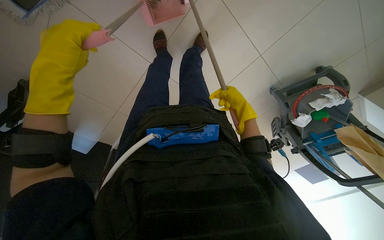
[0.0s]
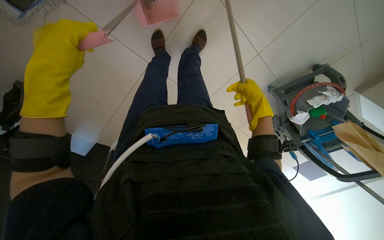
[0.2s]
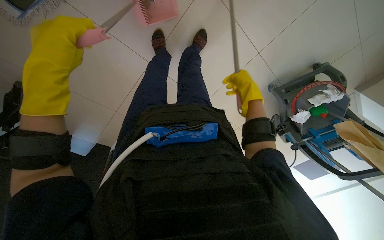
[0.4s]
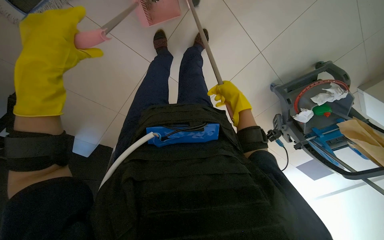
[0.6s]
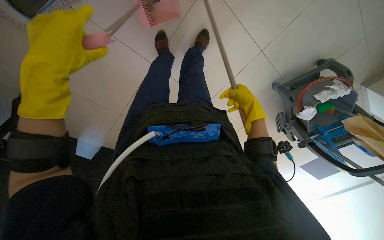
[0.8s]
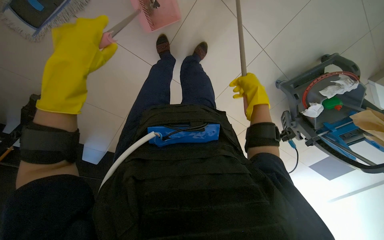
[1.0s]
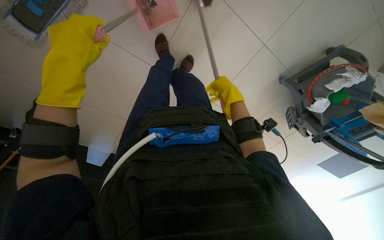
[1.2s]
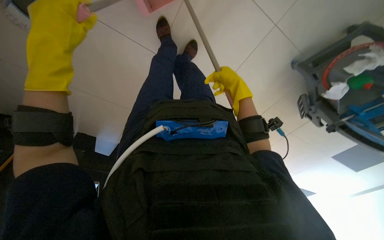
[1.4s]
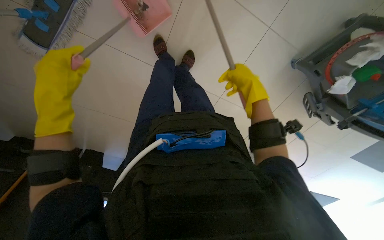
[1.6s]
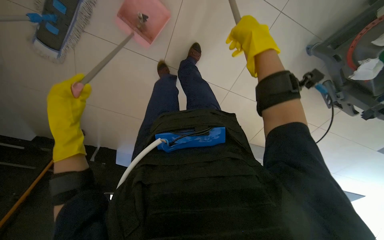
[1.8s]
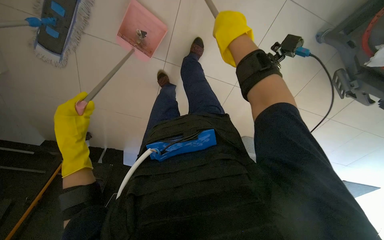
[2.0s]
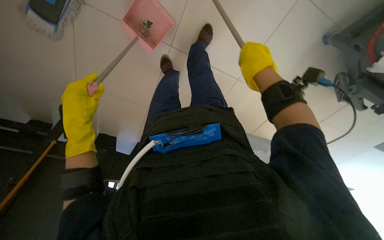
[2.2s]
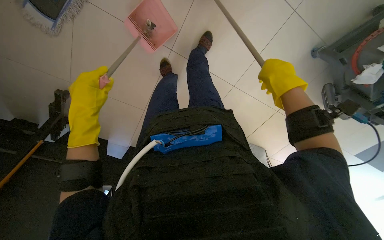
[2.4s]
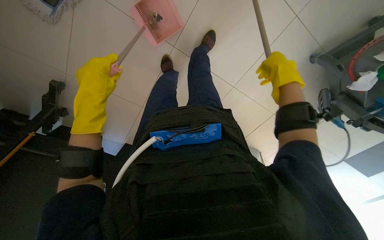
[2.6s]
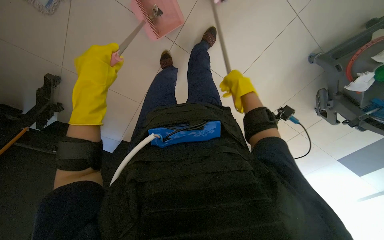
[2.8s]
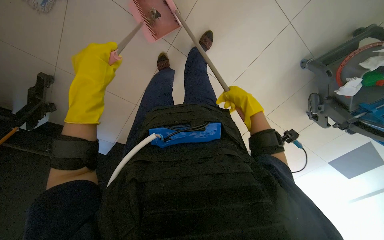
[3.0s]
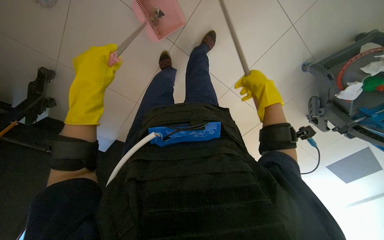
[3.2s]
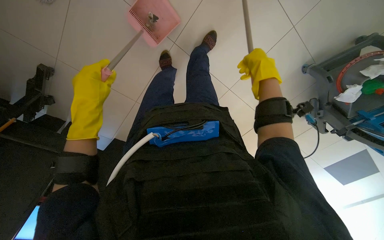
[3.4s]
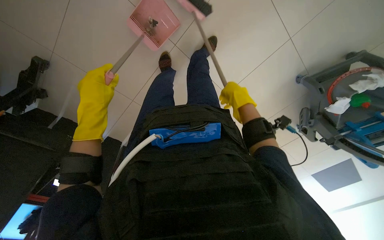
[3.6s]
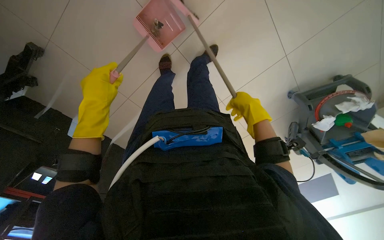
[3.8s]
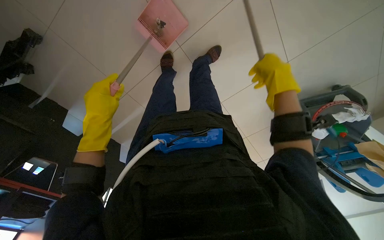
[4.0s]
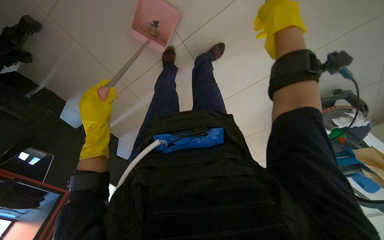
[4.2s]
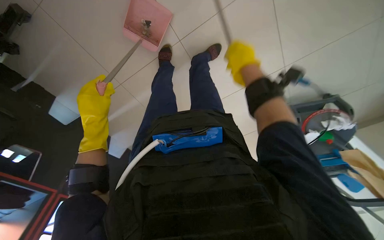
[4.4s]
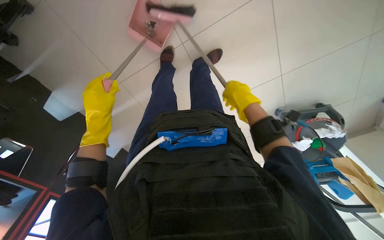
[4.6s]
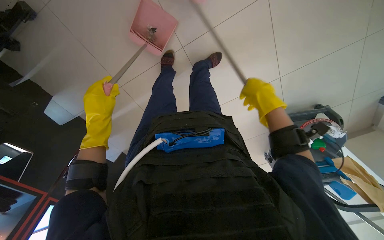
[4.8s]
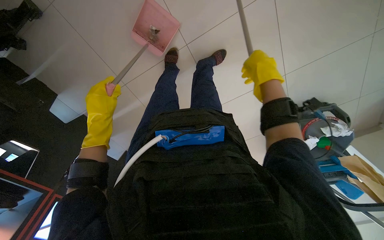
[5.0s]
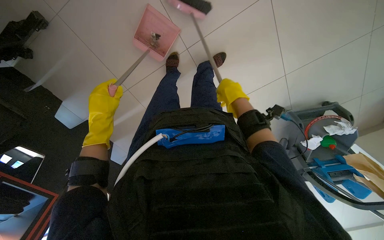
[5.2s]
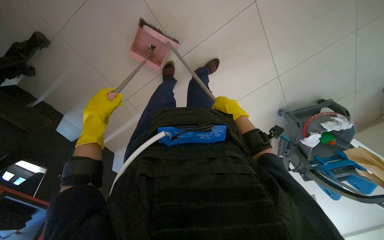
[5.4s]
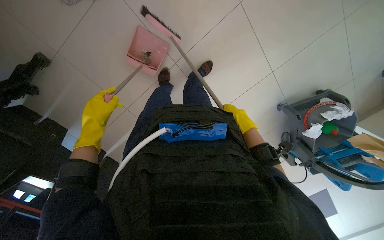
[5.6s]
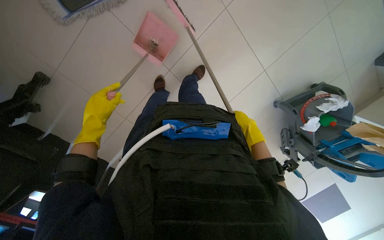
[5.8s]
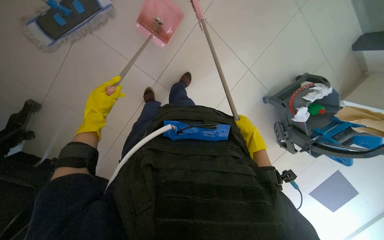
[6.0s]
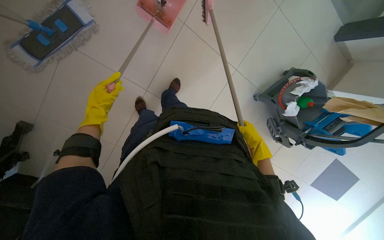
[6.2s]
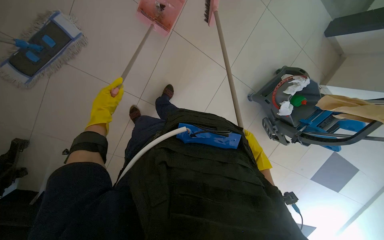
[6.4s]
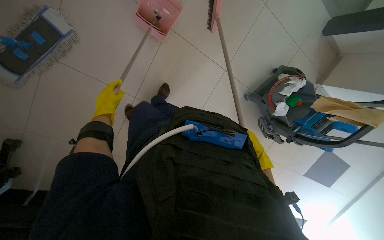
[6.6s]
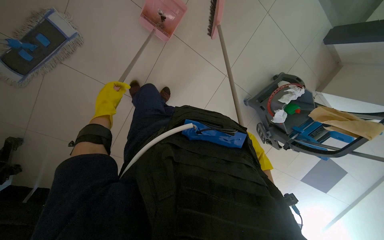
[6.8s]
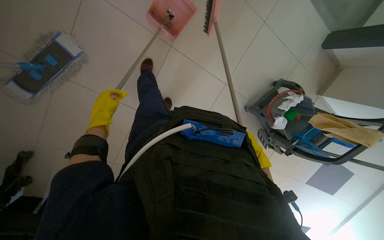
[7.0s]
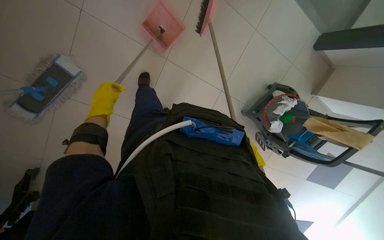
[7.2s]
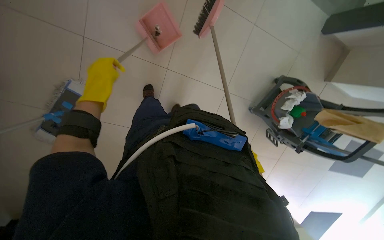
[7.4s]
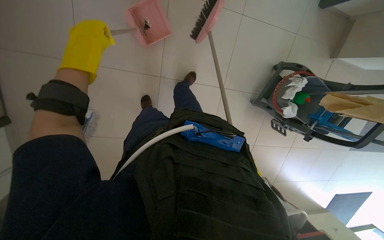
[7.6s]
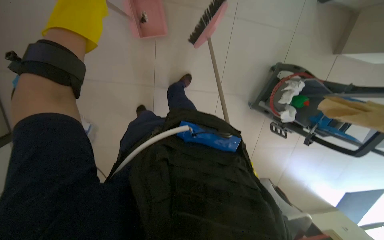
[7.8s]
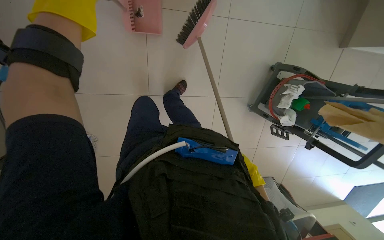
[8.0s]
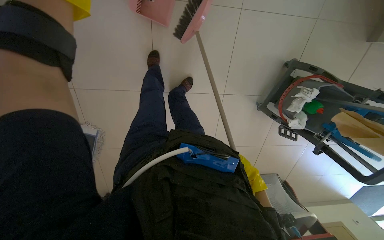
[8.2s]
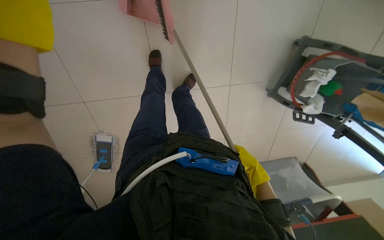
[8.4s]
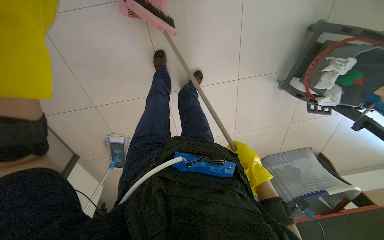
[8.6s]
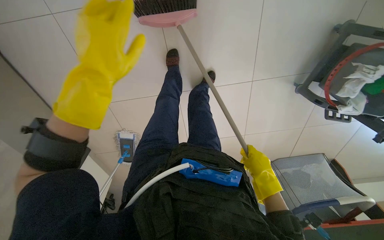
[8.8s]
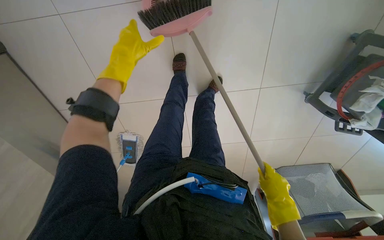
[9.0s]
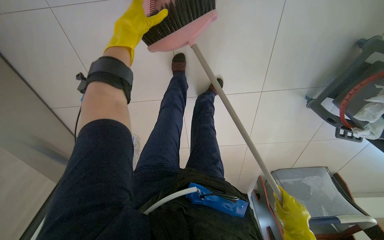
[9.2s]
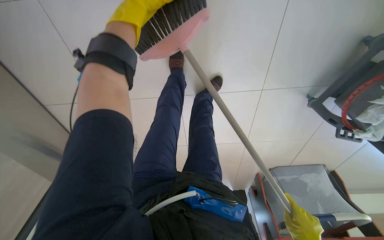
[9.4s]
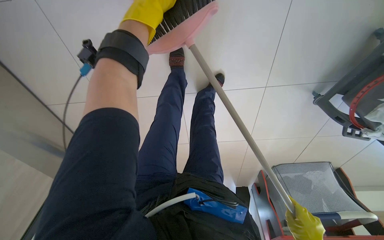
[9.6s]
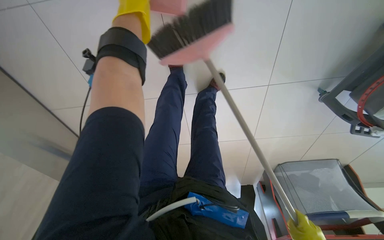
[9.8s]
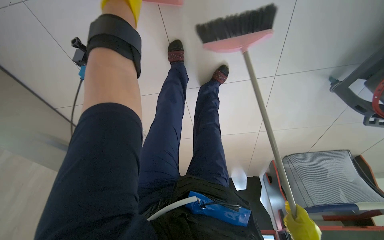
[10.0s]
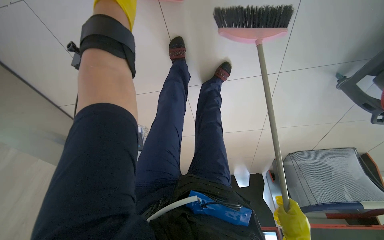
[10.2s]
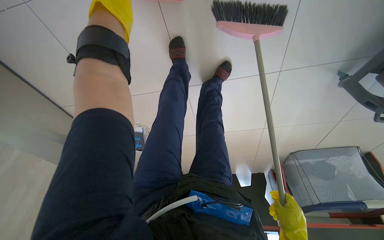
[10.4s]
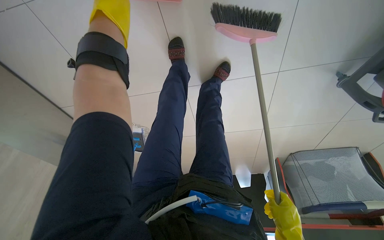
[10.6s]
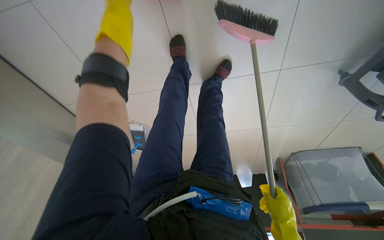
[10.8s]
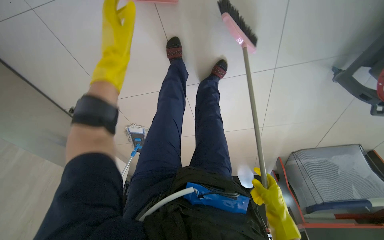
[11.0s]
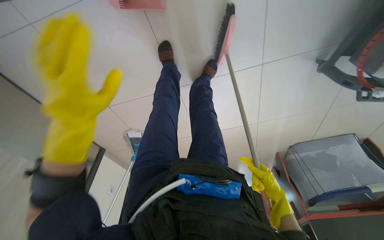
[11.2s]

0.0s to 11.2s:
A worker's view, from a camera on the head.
Job: sweeping floor.
The whole recording: Sweeping the floor. The worker sweeps the floor using a broom and dustpan.
0.0s to 1.6s: The right hand goes nearer and farther, about 15 cm each way, reversing 2 times.
1.6s to 3.2s: The left hand travels down the picture and back again, roughly 10 cm each way; the right hand moves nearer and farther over some 15 cm, changing direction 2 times.
3.2s to 4.8s: The left hand travels farther from the camera and down the picture by some 15 cm. Meanwhile the right hand reaches approximately 10 cm nearer to the camera, then returns.
4.8s to 6.4s: Everything in view rotates some 30 degrees counterclockwise. The right hand goes roughly 40 cm down the picture, to the right and farther from the camera.
6.4s to 8.0s: The camera is carried about 50 cm.
8.0s to 9.6s: The head travels about 50 cm. The view swings some 20 degrees to the left. The wearer looks some 25 degrees further downward.
9.6s to 11.2s: The left hand heads down the picture, covering some 25 cm.

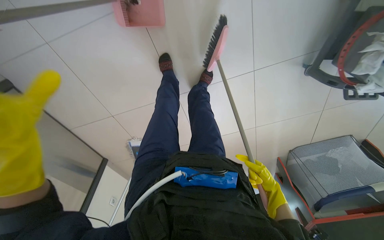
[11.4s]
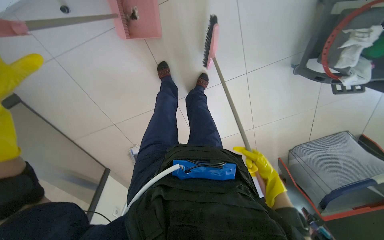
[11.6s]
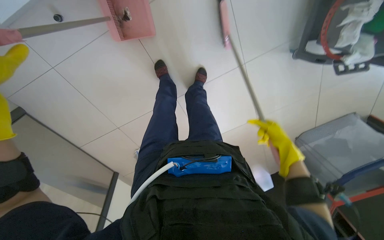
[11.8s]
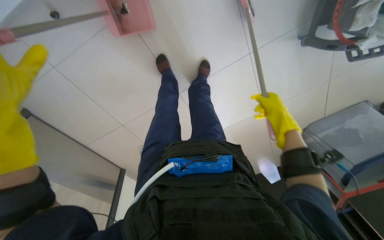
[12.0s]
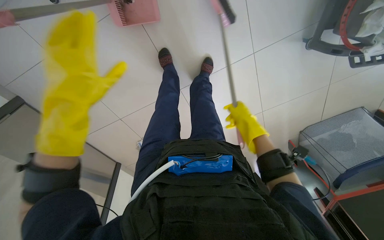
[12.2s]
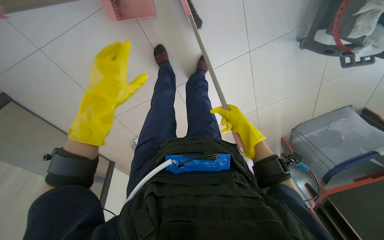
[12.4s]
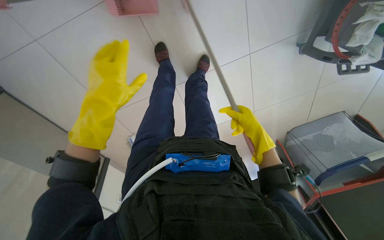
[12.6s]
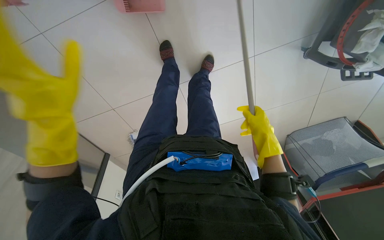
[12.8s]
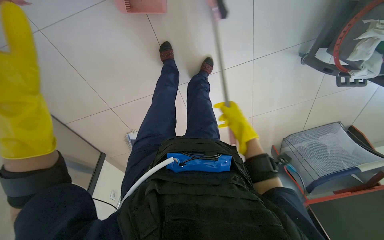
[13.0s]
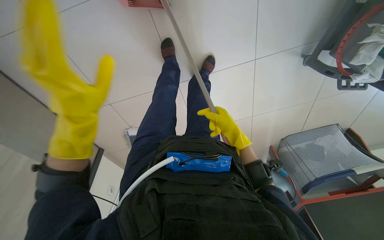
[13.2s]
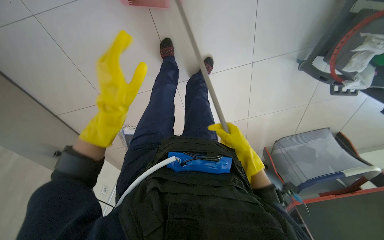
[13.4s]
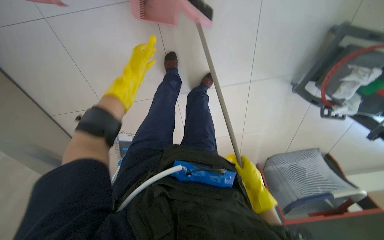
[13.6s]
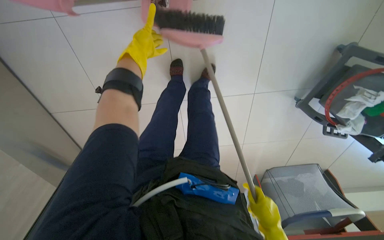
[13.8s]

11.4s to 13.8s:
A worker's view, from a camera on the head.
Job: sweeping floor.
The whole recording: Sweeping the floor. The worker sweeps the floor using a broom and dustpan.
11.4s to 12.6s: The right hand heads up the picture, covering some 10 cm.
12.6s to 13.8s: The right hand moves down the picture and nearer to the camera, some 20 cm, while the left hand travels up the picture and farther from the camera by approximately 20 cm.

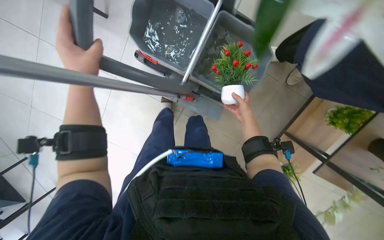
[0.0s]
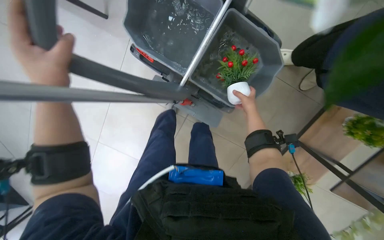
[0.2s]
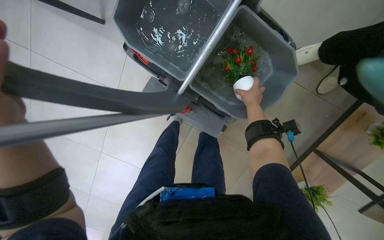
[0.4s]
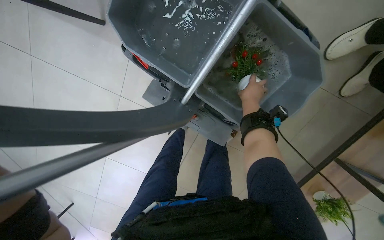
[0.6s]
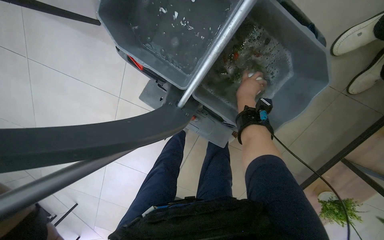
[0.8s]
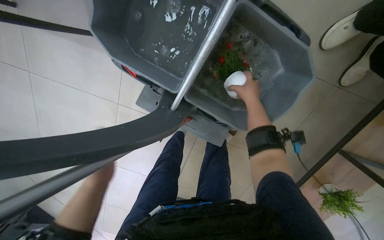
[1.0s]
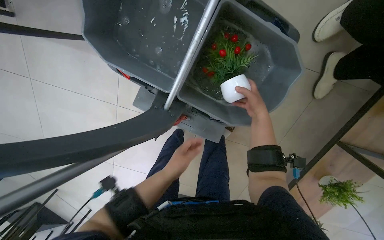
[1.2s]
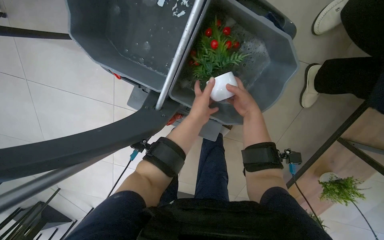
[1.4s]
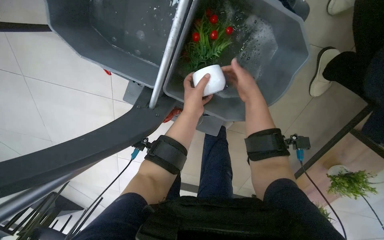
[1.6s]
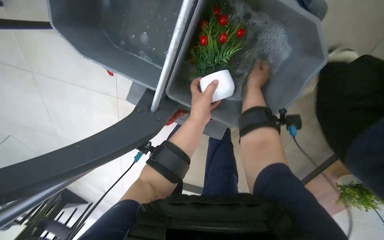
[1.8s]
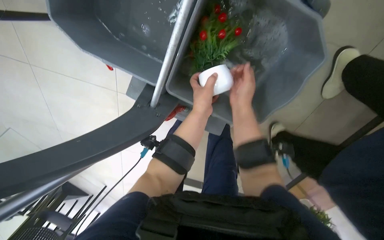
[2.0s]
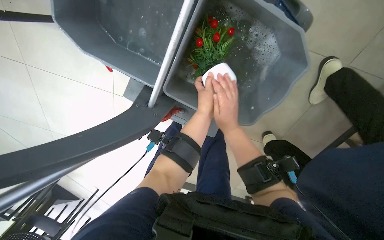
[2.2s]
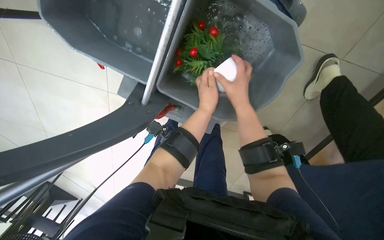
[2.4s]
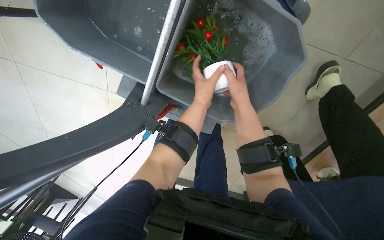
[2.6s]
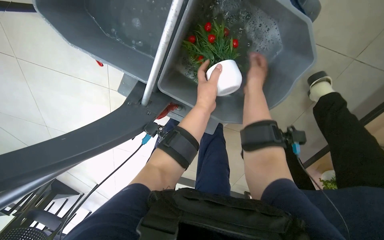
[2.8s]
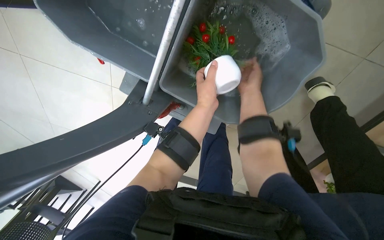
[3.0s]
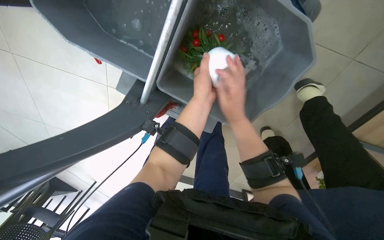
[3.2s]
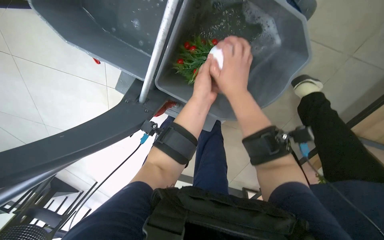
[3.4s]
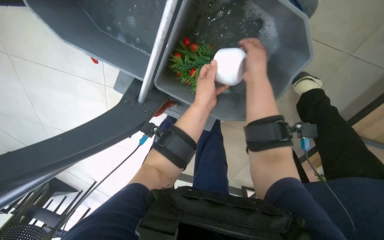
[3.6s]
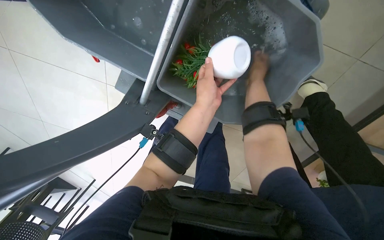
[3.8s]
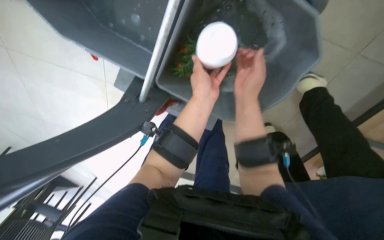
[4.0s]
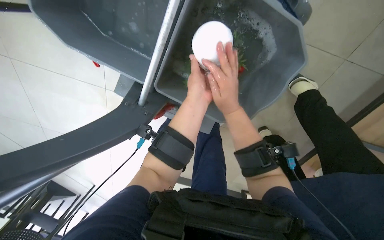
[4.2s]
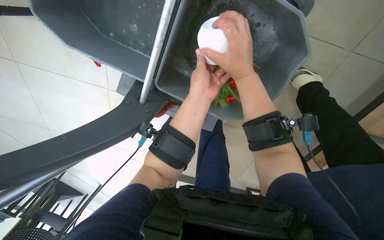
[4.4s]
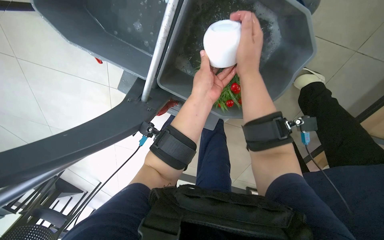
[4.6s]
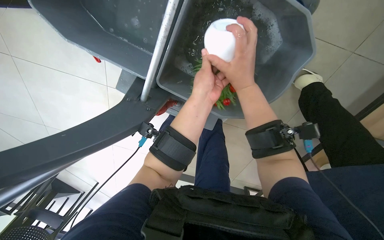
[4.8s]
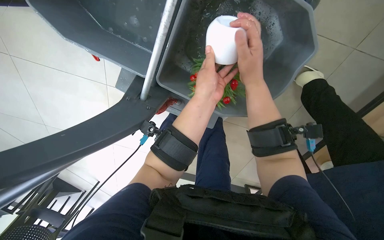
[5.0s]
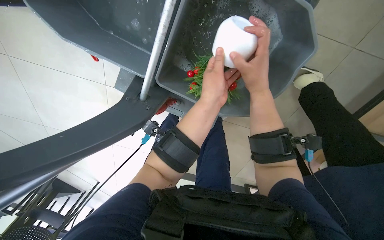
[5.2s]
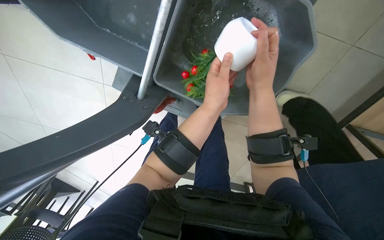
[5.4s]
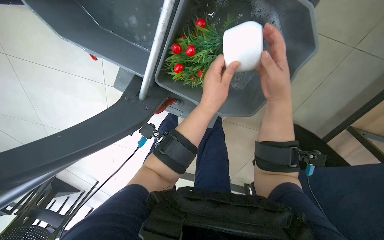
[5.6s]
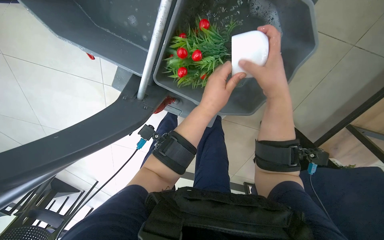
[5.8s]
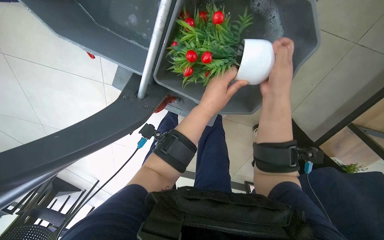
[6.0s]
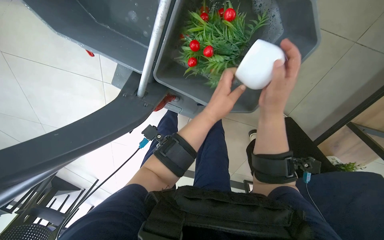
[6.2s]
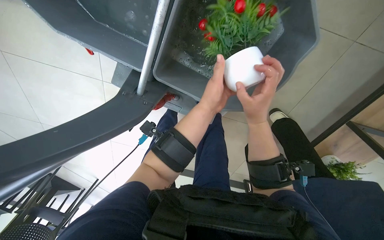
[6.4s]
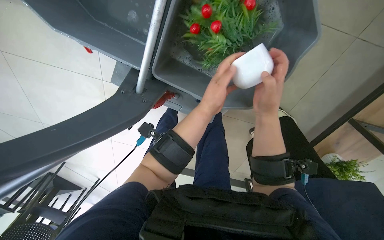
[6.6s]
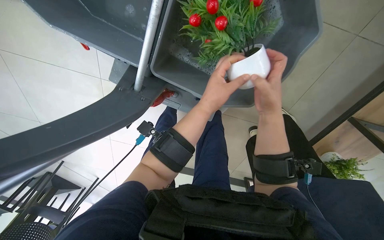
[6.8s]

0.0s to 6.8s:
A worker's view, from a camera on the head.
Job: wiping surfaces.
The whole recording: Washing potted plants. The worker picks up decorative plants and flowers from a shelf, washes them in a cleaning cart, and places them back on the shelf.
0.0s to 1.4s: The right hand moves nearer to the camera, about 10 cm.
1.4s to 2.8s: The right hand goes up and down the picture, approximately 15 cm each way, reversing 2 times.
